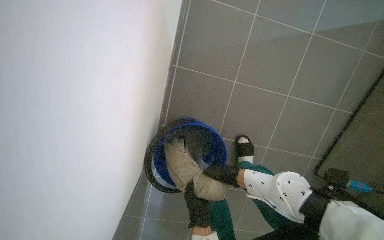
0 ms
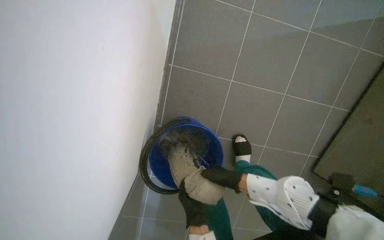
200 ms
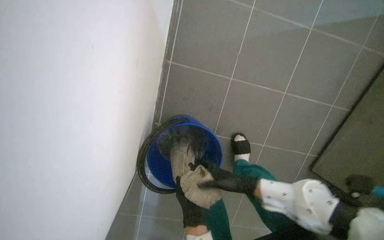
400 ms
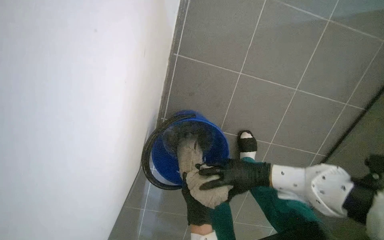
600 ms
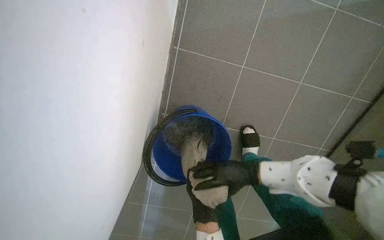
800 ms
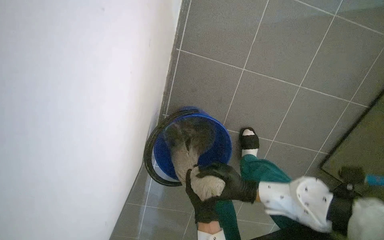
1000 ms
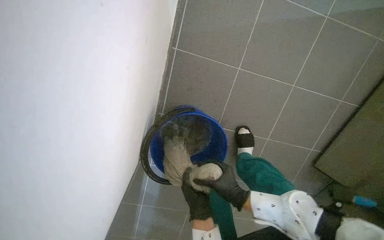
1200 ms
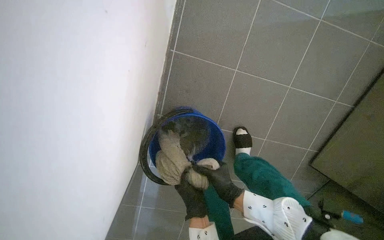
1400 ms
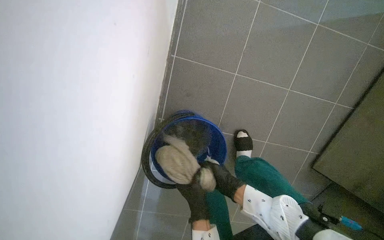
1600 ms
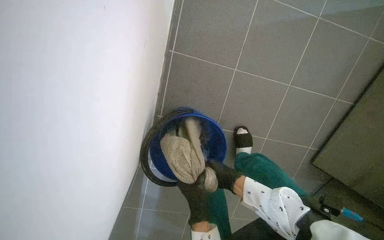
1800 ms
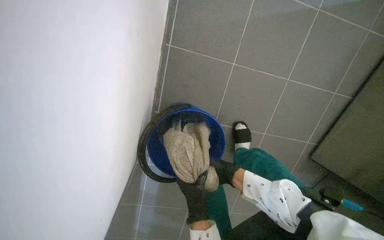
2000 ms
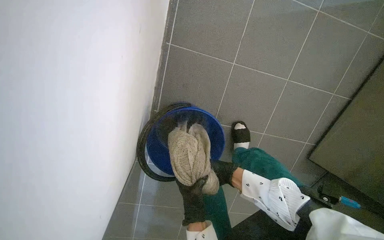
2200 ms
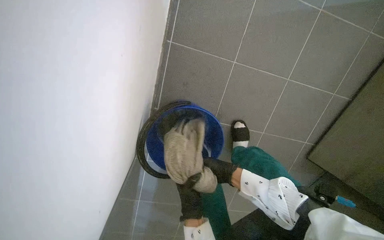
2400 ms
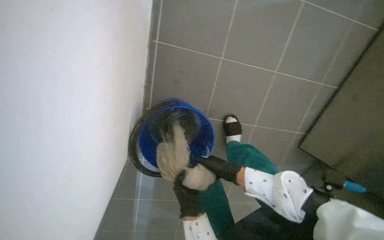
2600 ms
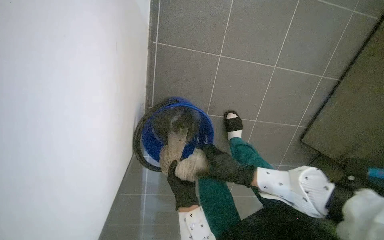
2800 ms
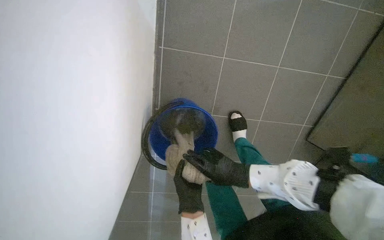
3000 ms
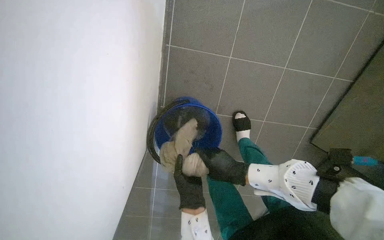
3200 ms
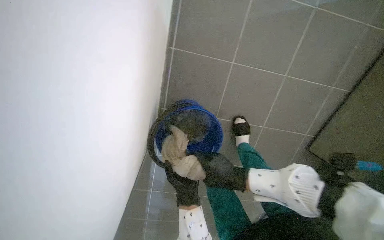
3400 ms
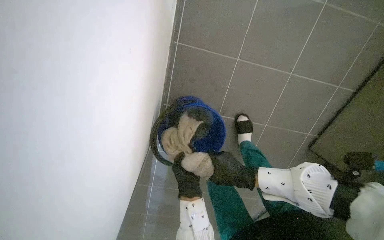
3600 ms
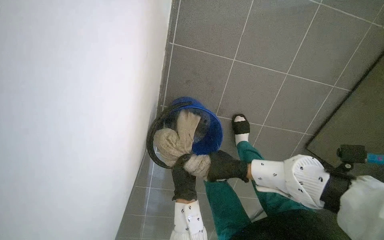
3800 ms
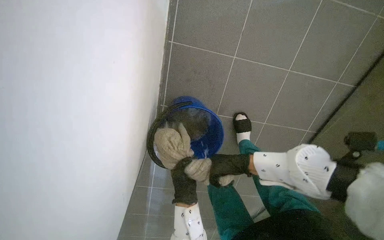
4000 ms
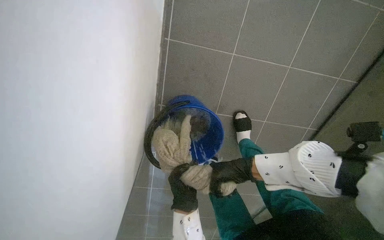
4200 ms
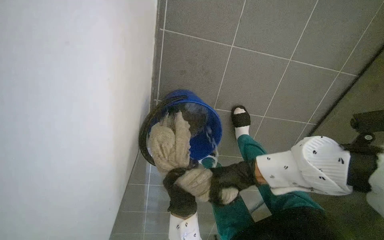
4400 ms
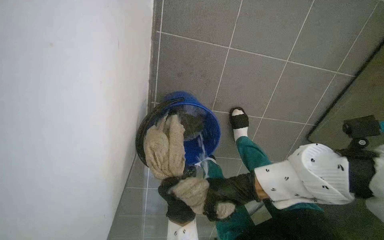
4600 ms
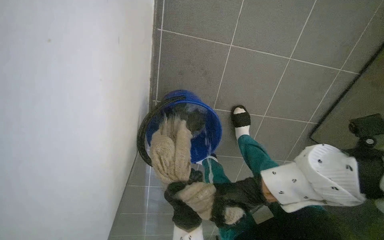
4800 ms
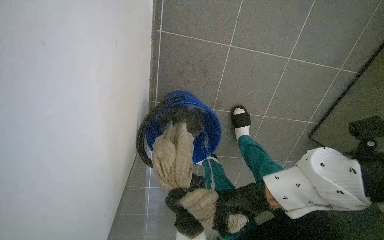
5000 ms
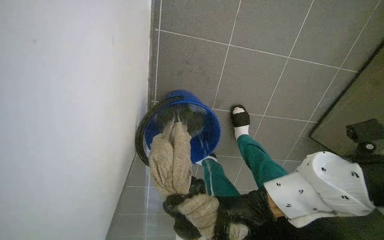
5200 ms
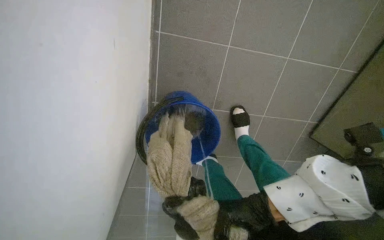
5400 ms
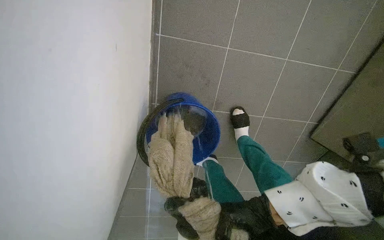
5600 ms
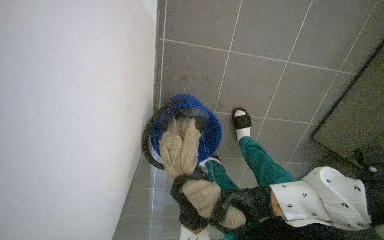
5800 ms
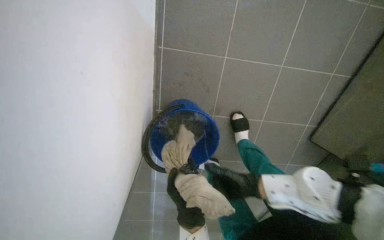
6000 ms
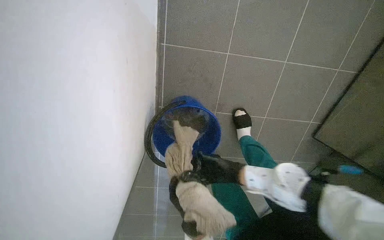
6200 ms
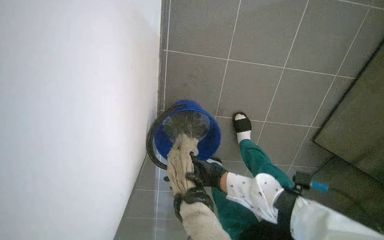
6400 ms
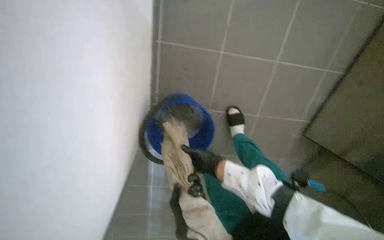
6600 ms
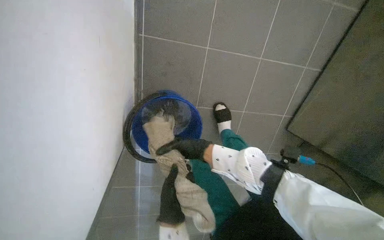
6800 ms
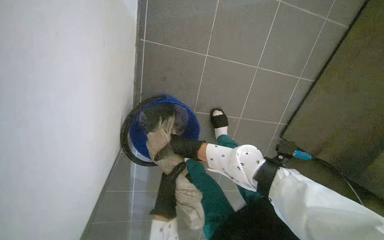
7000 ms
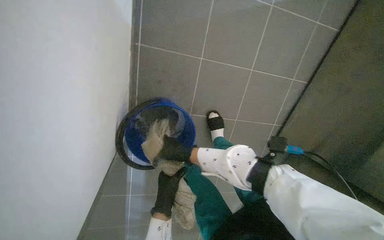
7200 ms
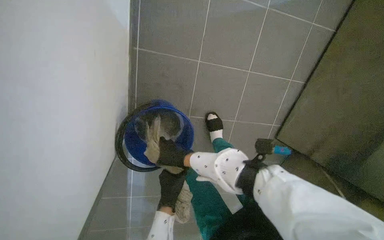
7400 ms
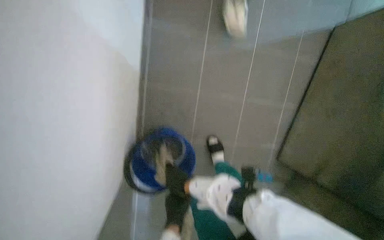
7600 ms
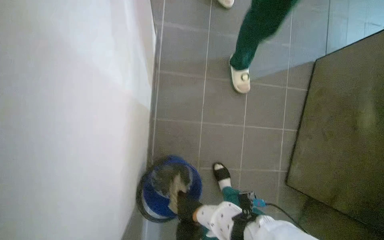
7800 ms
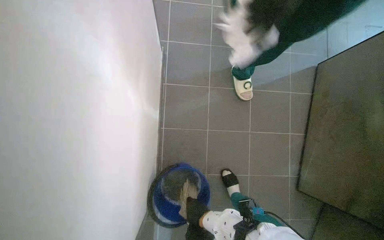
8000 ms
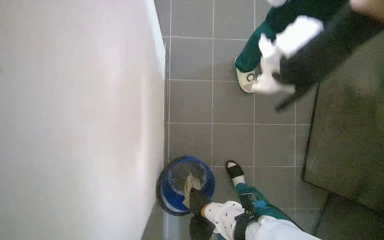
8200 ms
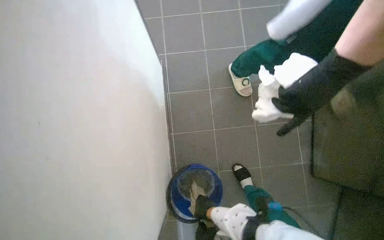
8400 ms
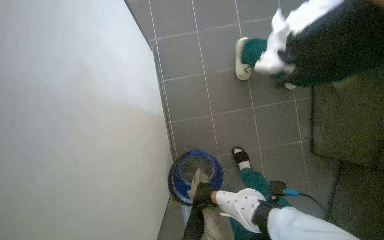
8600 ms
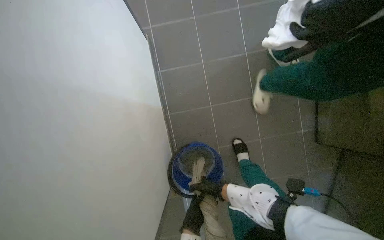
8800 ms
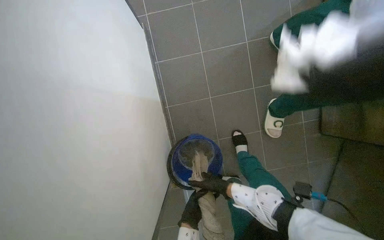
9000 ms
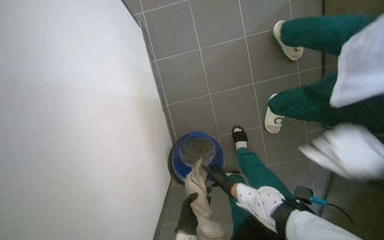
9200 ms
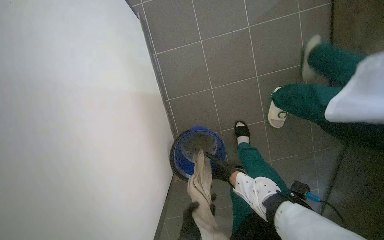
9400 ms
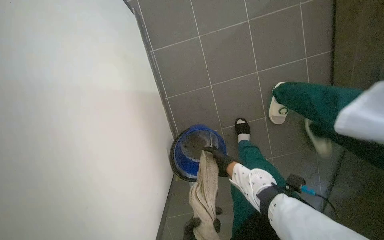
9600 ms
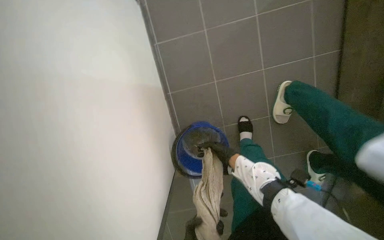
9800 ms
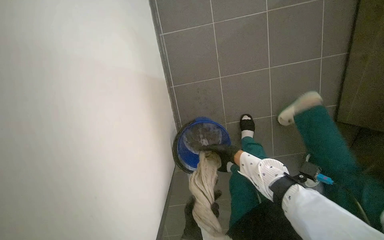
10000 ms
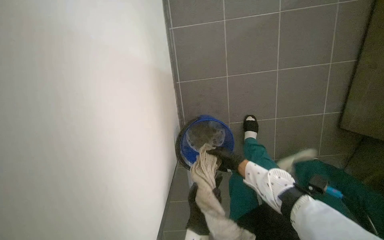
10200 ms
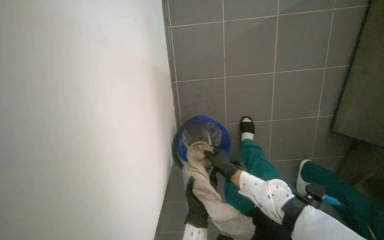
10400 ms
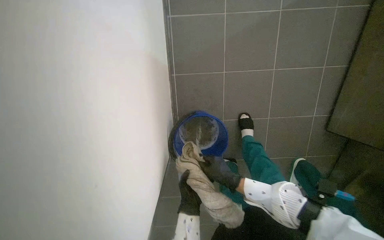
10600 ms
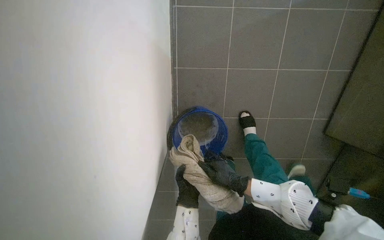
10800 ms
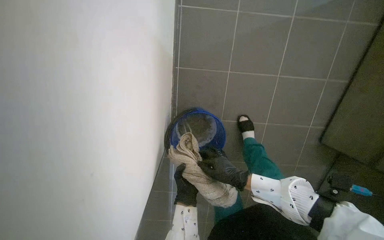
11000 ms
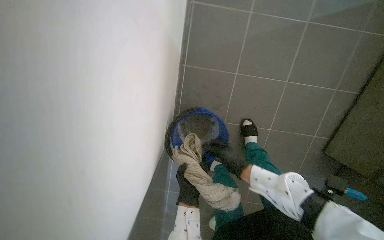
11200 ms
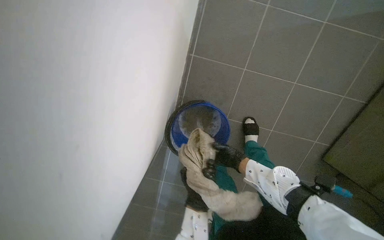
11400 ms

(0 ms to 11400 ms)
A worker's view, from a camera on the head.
Job: preparing cleaning supplies.
The whole recording: Wringing cleaning cloth. The worker wrings a cleaning cloth over a blue bucket.
1400 ms - 2800 ms: The right hand goes farther from the camera and returns, approximately 15 cm each way.
2800 ms - 4200 ms: The right hand goes approximately 20 cm farther from the camera and down the picture.
7200 ms - 8600 ms: The view tilts about 15 degrees upward.
8600 ms - 10000 ms: The left hand heads farther from the camera, covering about 20 cm.
10000 ms - 11400 ms: The left hand moves nearer and farther over roughly 15 cm, changing direction 3 times.

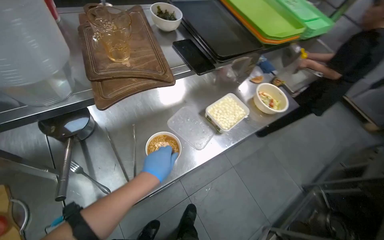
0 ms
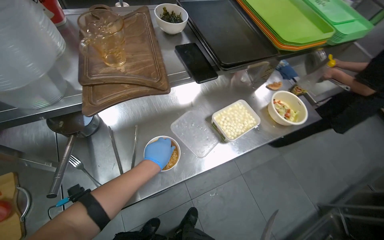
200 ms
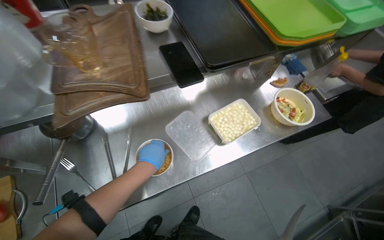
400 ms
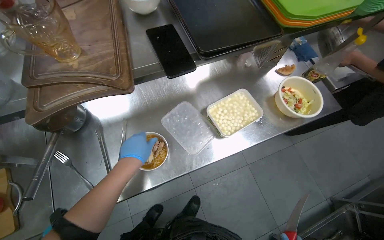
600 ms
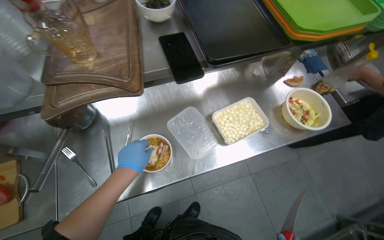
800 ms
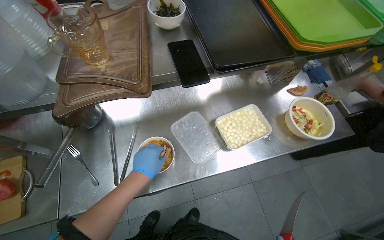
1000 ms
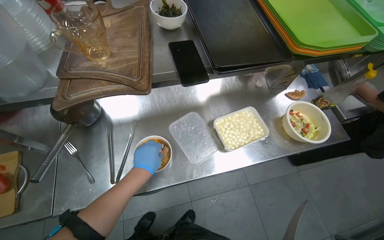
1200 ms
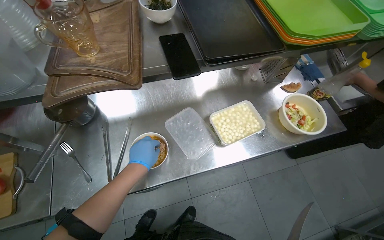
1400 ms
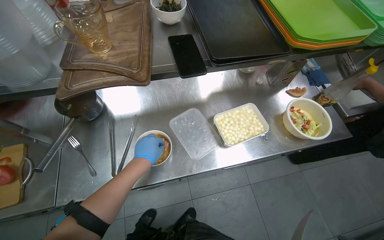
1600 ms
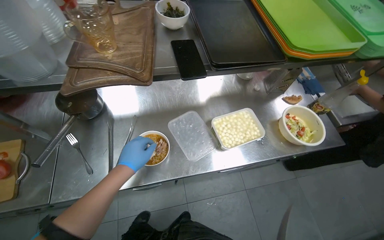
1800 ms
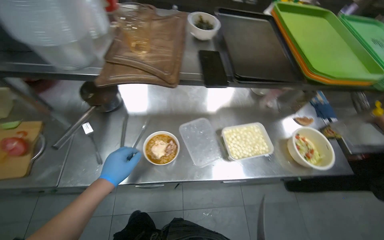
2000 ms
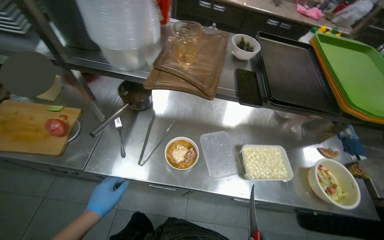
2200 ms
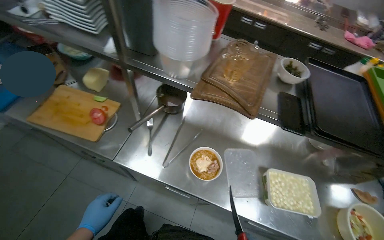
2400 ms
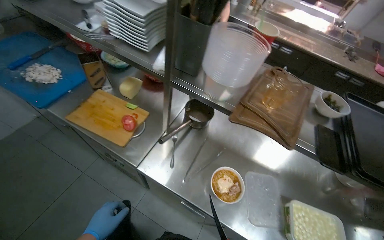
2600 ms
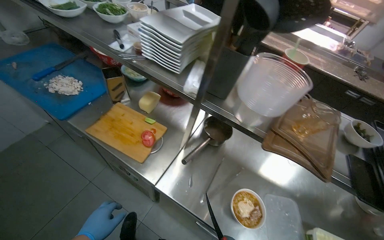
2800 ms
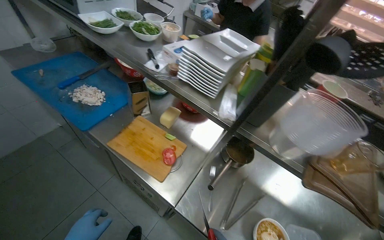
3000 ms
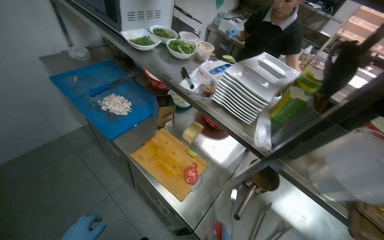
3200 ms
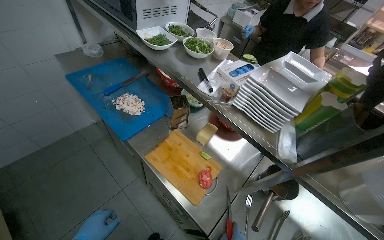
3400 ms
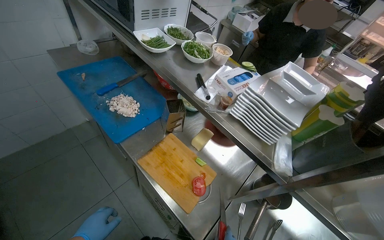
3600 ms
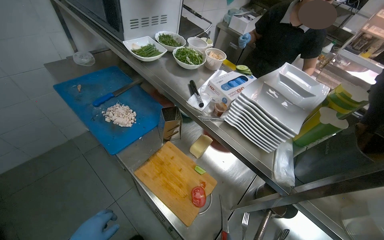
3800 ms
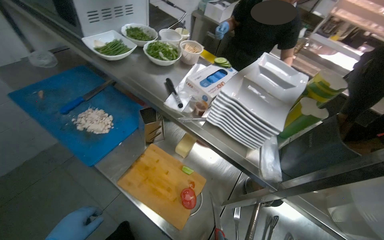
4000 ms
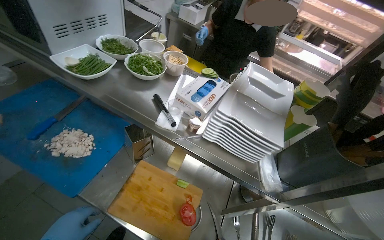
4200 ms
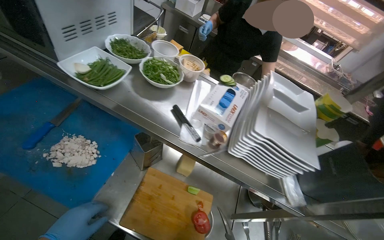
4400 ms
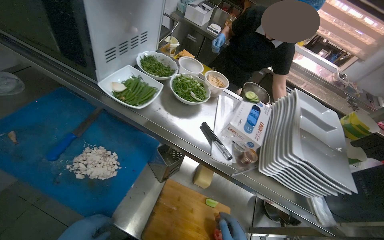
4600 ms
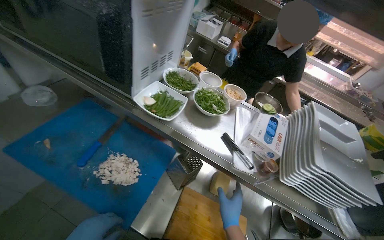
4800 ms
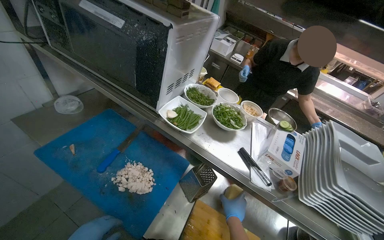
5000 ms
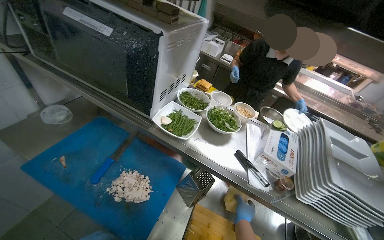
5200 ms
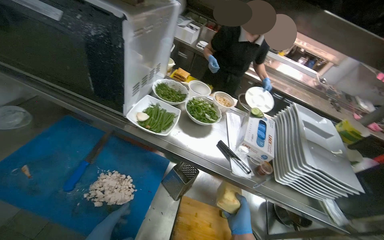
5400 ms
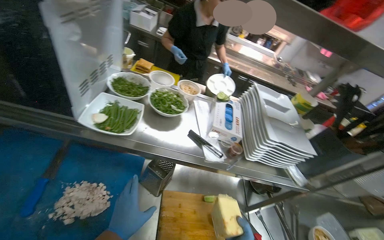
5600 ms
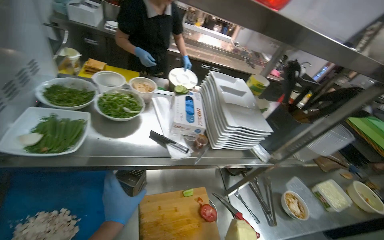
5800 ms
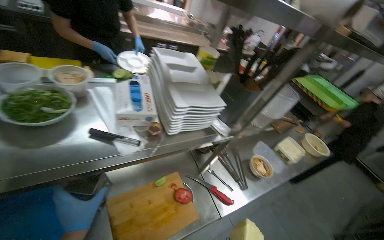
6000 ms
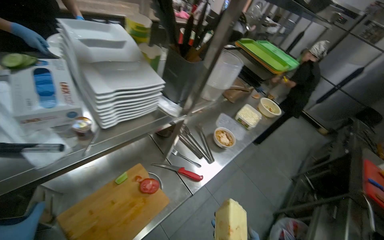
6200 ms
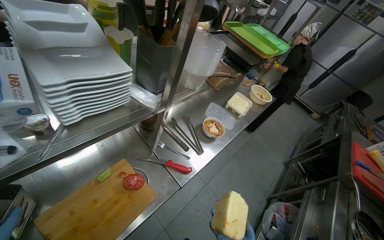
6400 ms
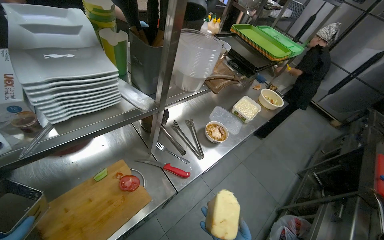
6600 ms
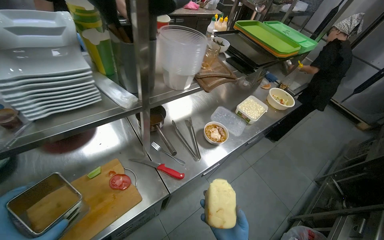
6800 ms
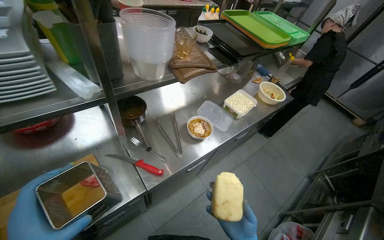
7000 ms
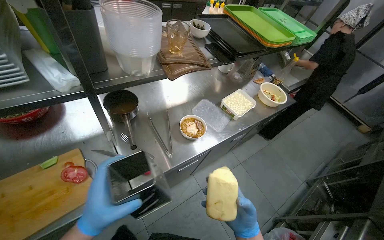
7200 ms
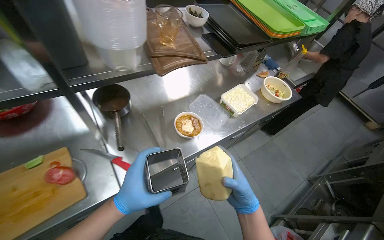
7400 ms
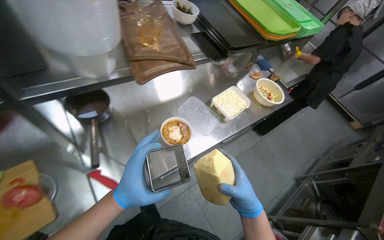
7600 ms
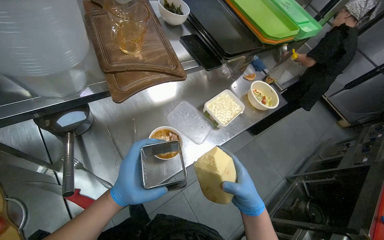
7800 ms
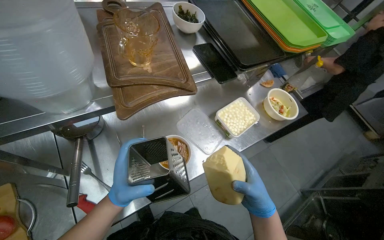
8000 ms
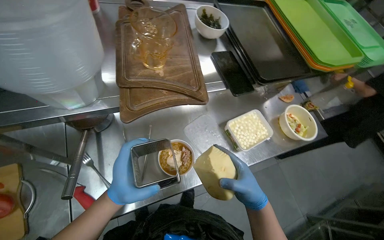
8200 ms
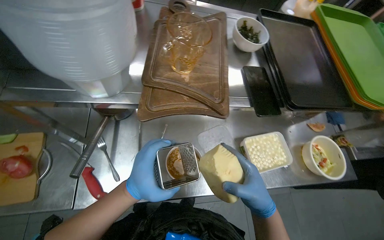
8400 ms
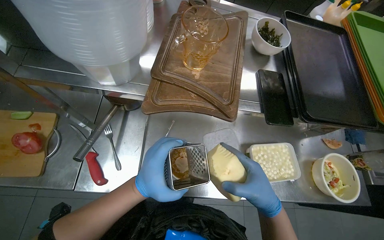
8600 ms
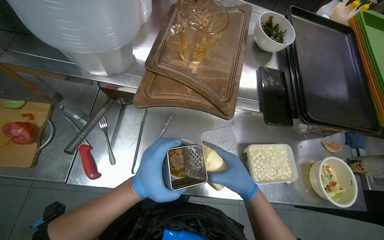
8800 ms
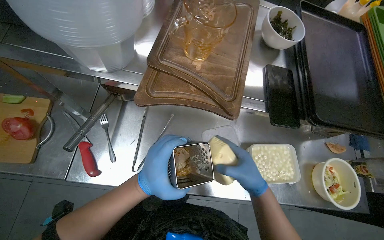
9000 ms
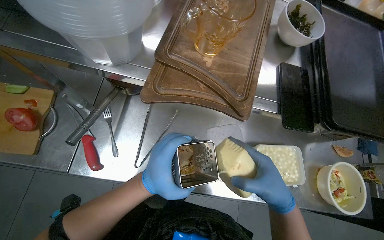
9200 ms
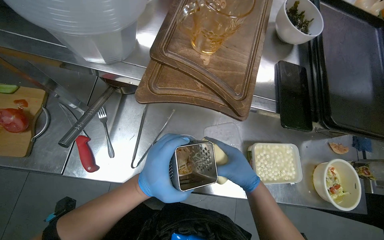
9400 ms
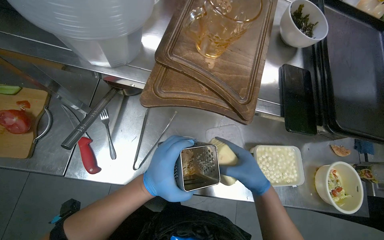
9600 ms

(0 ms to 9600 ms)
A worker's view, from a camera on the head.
Job: preparing food.
The whole recording: Preparing noodle bowl. The worker adds various ingredients and grated cheese to a noodle bowl.
0 ms - 1600 ms: The wearer looks roughly 20 degrees further to the left.
1600 ms - 3200 ms: The camera is carried approximately 60 cm. The wearer looks roughly 55 degrees further to the left. The wearer looks about 25 degrees further upward.
3200 ms - 4800 ms: The wearer moves some 40 cm.
4800 ms - 6400 ms: The head rotates about 70 degrees to the right. The view tilts roughly 25 degrees downward.
6400 ms - 8000 ms: The head travels approximately 50 cm. The wearer looks some 15 degrees further to the left.
8000 ms - 9600 ms: The head turns to the left by approximately 35 degrees.
